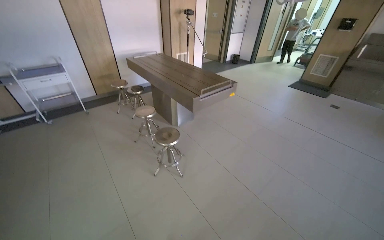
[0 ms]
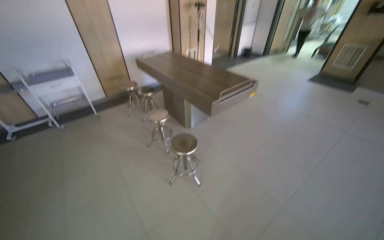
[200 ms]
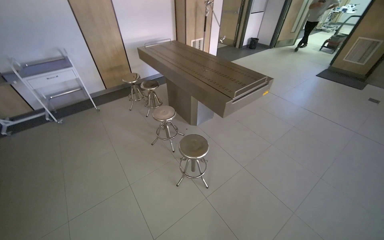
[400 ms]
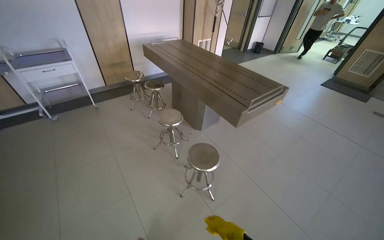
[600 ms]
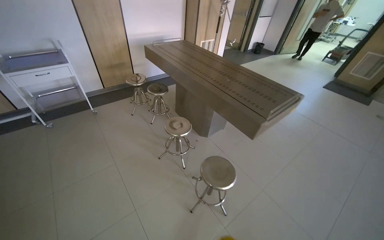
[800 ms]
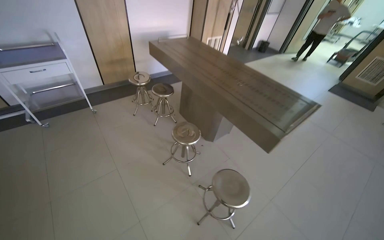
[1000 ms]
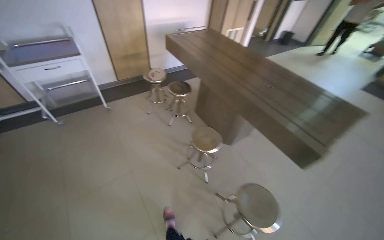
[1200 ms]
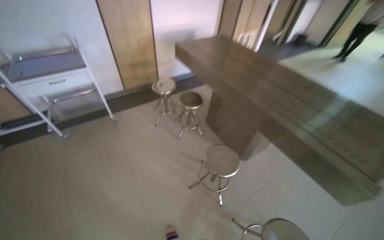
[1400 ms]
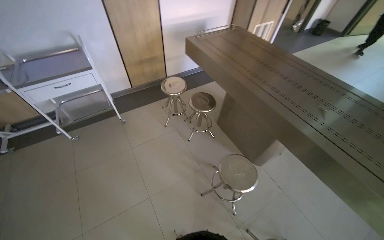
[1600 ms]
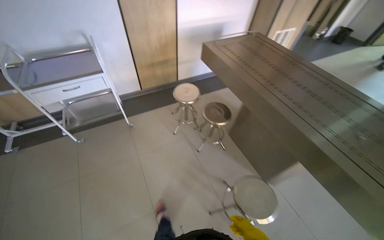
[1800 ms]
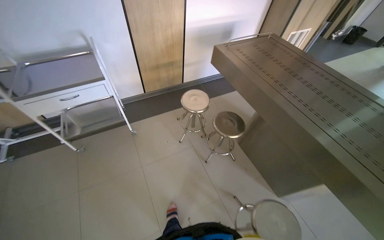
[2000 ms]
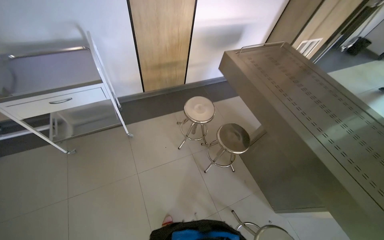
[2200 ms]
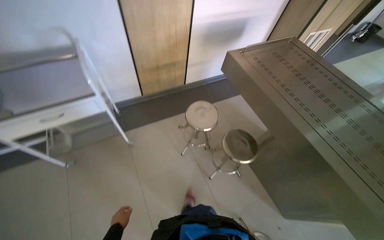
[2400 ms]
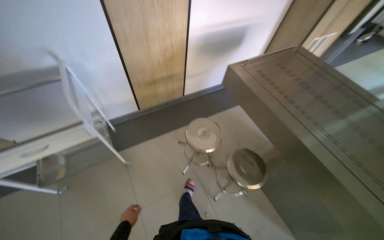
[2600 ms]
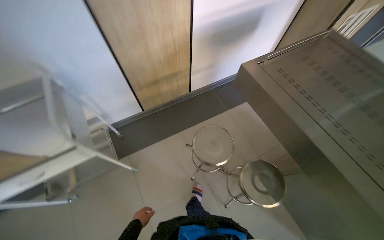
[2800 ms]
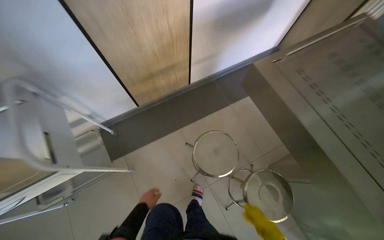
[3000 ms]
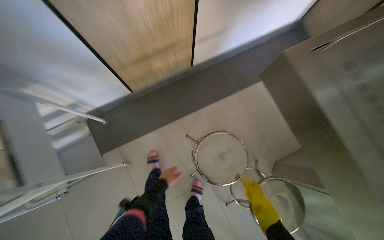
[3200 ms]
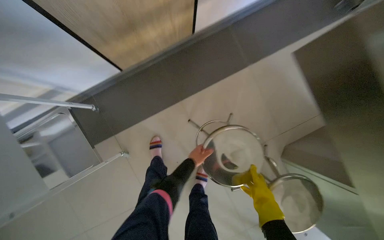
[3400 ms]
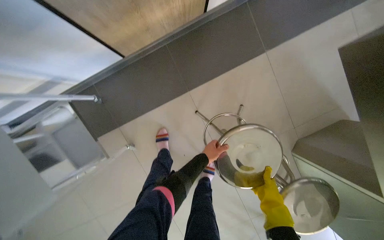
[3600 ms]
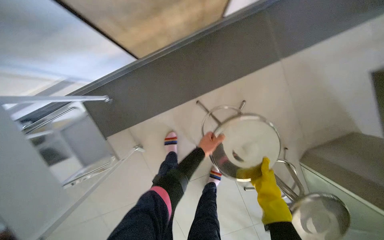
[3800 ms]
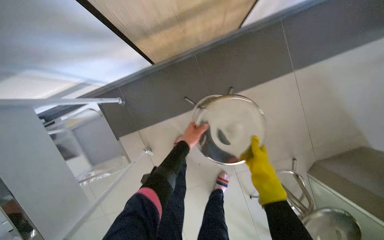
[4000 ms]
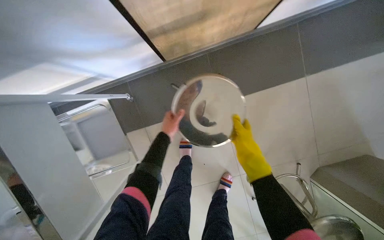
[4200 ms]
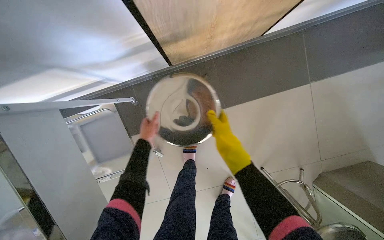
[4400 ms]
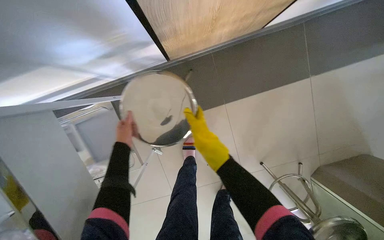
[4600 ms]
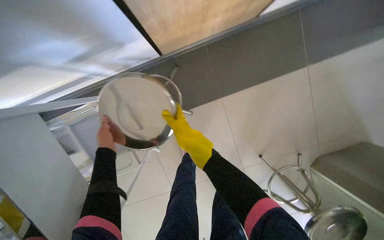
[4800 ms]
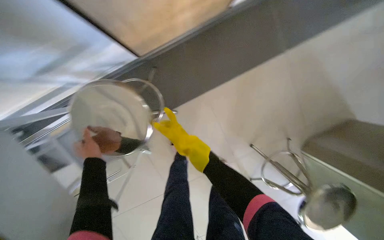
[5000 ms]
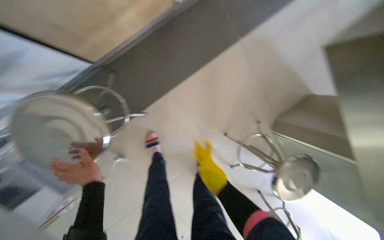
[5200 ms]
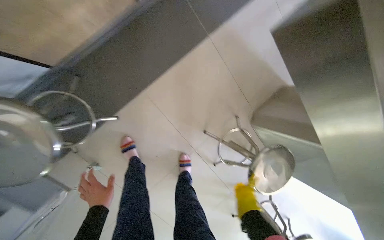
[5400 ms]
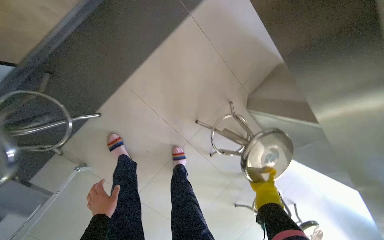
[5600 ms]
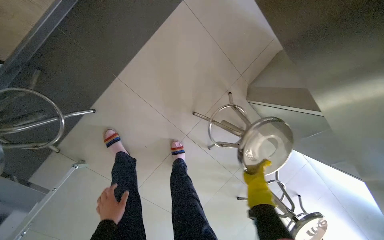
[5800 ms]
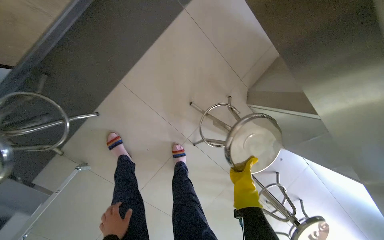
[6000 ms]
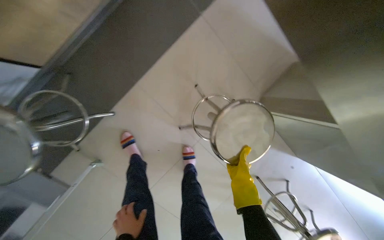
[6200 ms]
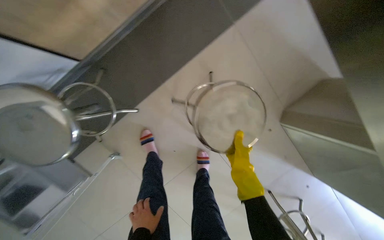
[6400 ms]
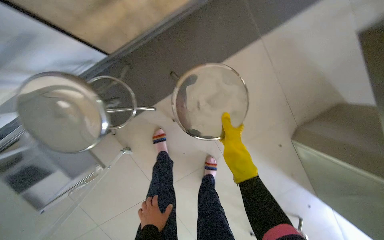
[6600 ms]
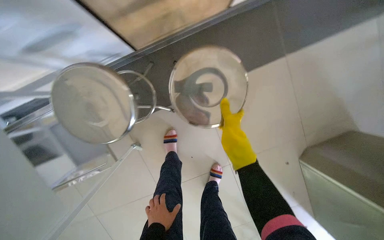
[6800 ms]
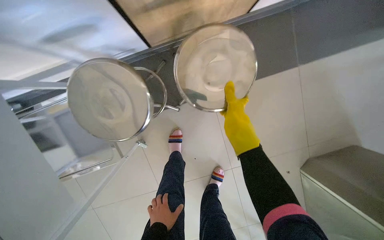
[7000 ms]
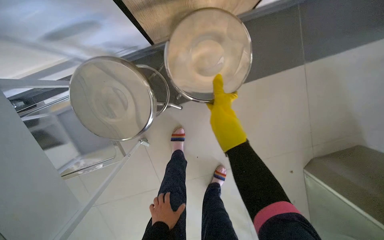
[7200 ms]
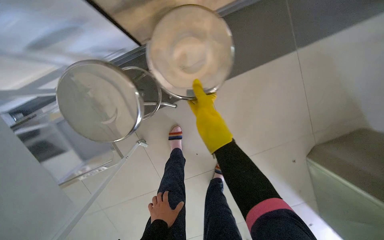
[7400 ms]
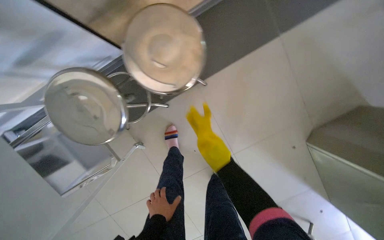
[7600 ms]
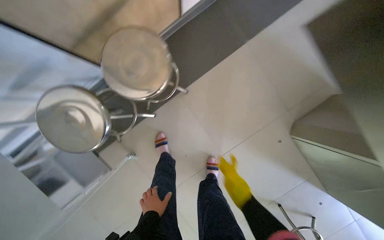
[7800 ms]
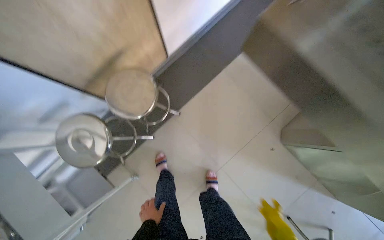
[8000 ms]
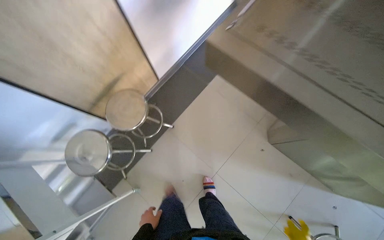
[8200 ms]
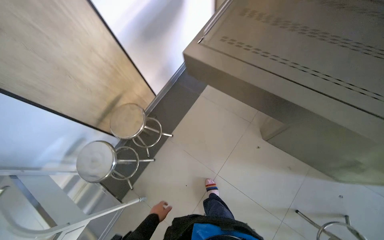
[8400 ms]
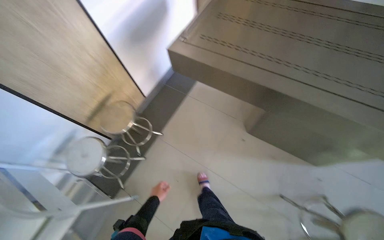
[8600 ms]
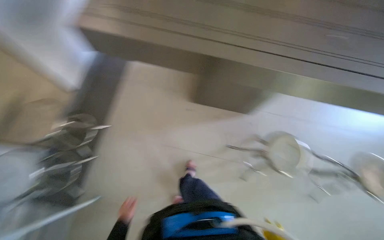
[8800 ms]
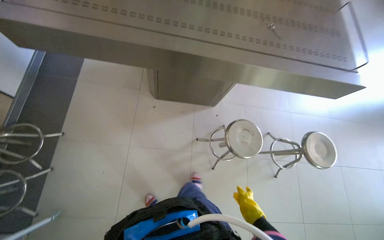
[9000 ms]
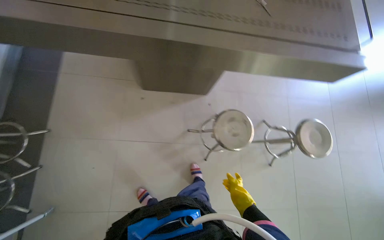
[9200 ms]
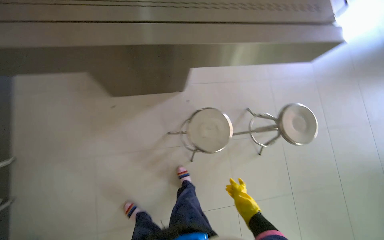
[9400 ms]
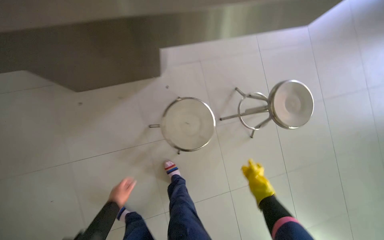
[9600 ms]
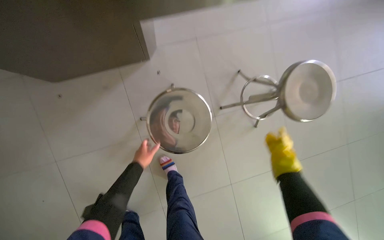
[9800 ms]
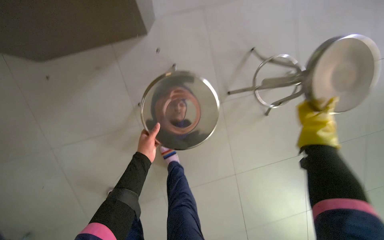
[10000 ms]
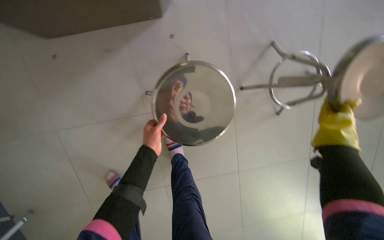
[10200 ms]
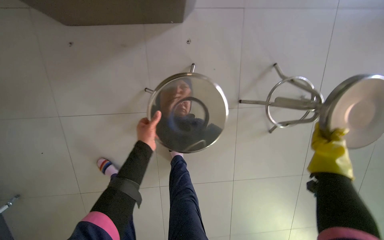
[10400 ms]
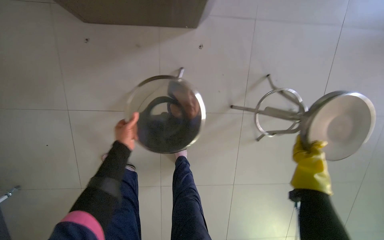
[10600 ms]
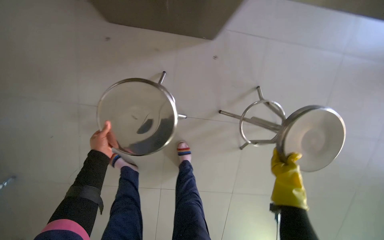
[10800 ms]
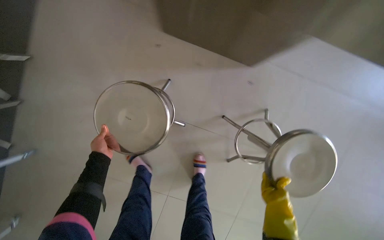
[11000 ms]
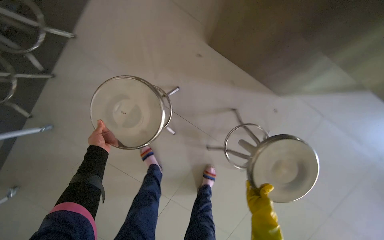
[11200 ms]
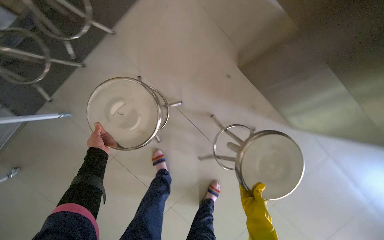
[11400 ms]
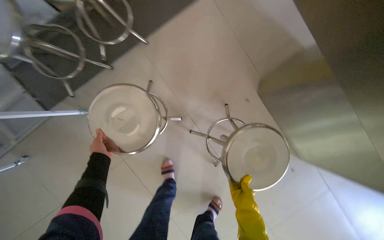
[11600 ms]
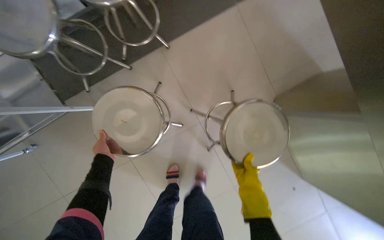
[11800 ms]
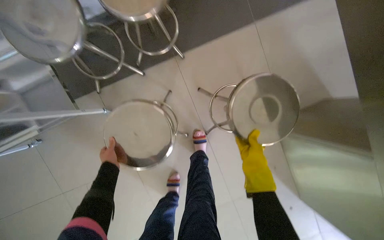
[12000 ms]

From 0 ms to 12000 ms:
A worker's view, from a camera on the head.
Job: organizing items.
The whole recording: Stacking metal stools. The worker stacks metal stools in the room.
From 0 ms to 1600 ms: The head travels roughly 1.5 m. The view tips downward by some 15 degrees.
From 1600 ms to 3000 ms: The camera is carried roughly 1 m. The view tips downward by some 20 degrees.
From 3000 ms to 4400 ms: The camera travels roughly 60 cm. The wearer looks approximately 30 degrees further downward.
From 4400 ms to 6000 ms: The head turns to the right by some 35 degrees. The right hand goes left and right, roughly 30 cm each way, reversing 2 times.
From 7600 ms to 9000 ms: The wearer moves approximately 90 cm. The camera pitches upward, by some 30 degrees. Everything in view rotates some 35 degrees counterclockwise.
From 9000 ms to 10400 ms: The head travels roughly 80 cm. The view tips downward by some 30 degrees.
From 10400 ms to 12000 ms: The scene turns about 30 degrees clockwise in the picture.

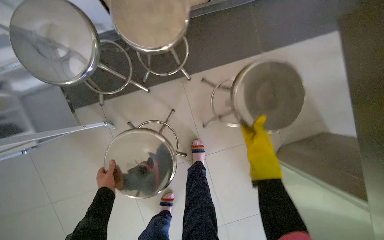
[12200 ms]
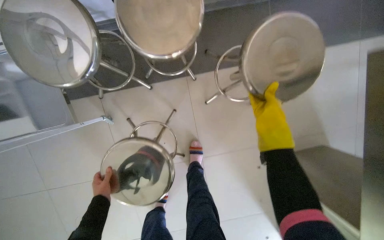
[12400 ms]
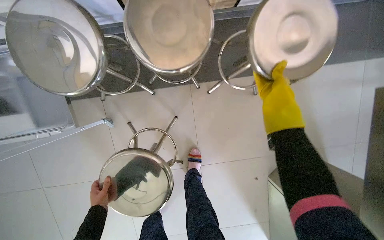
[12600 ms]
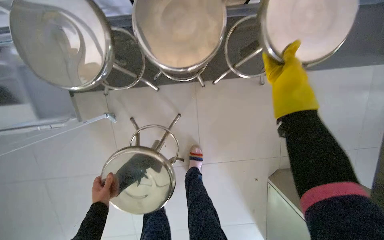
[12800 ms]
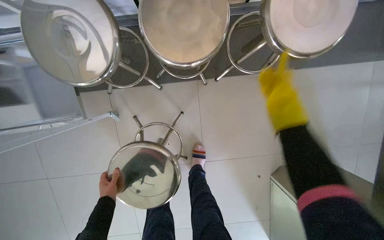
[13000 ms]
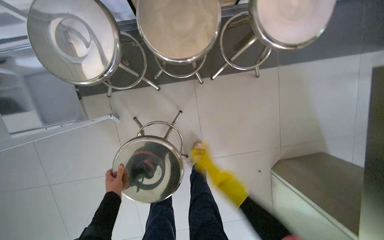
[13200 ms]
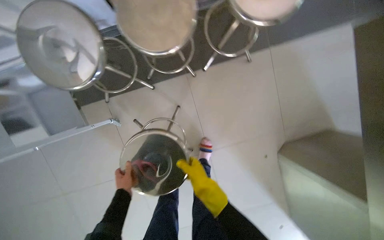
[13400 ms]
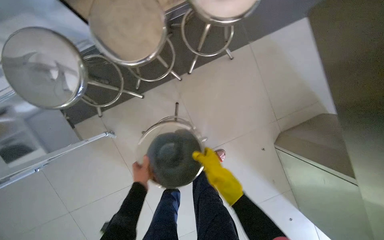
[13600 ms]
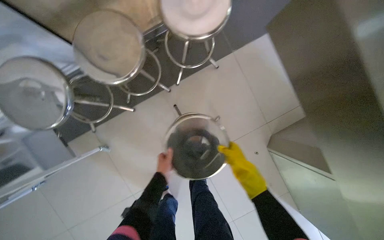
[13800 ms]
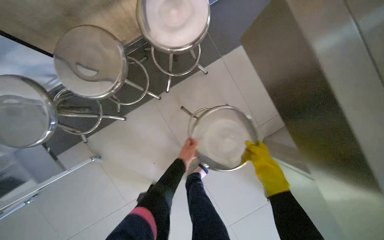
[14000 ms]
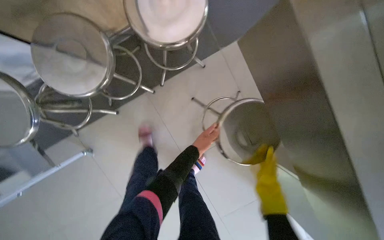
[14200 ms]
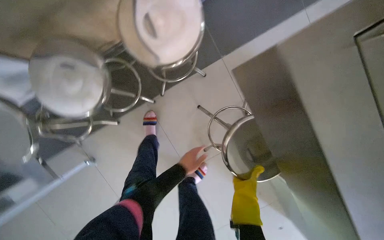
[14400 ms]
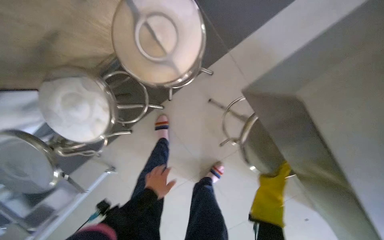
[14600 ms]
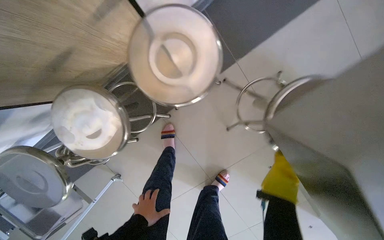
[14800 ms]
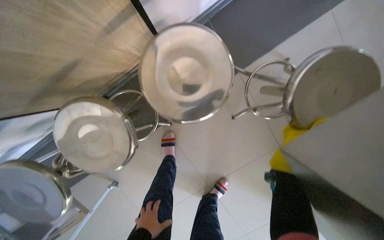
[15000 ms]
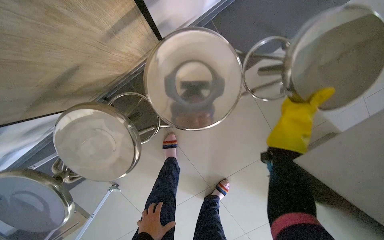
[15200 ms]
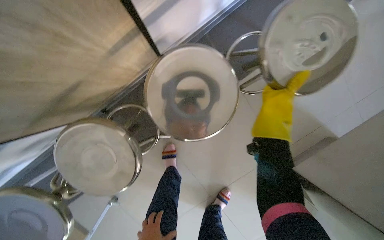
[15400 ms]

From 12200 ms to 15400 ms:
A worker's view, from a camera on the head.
Job: organizing items.
The whole recording: Stacking metal stools. The worker stacks metal stools in the room.
From 12200 ms to 13800 ms: The left hand travels to the right by approximately 30 cm.

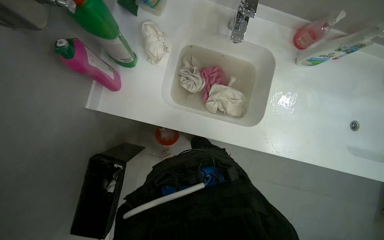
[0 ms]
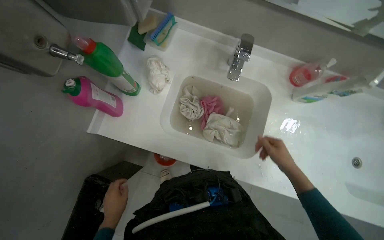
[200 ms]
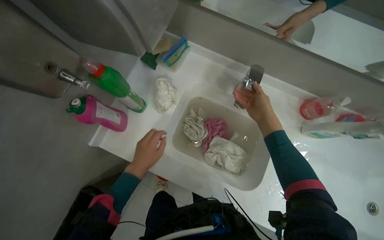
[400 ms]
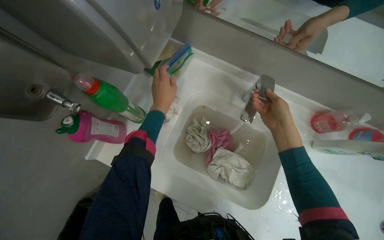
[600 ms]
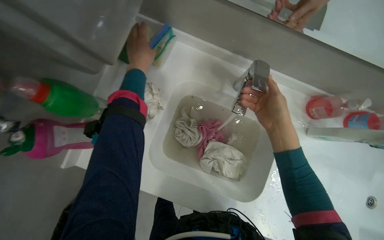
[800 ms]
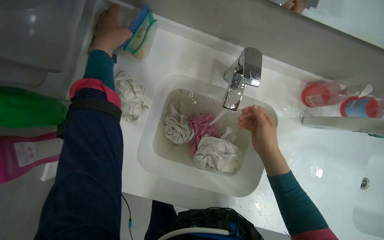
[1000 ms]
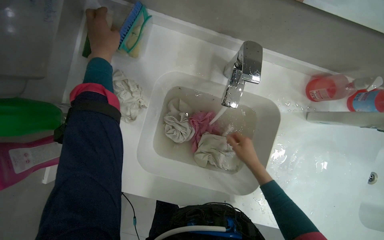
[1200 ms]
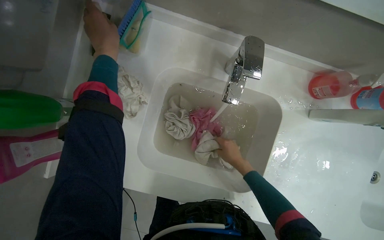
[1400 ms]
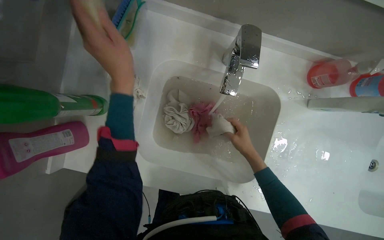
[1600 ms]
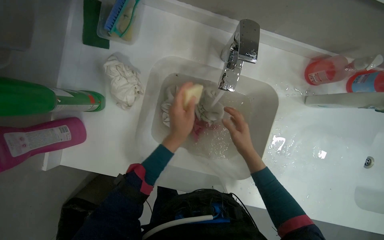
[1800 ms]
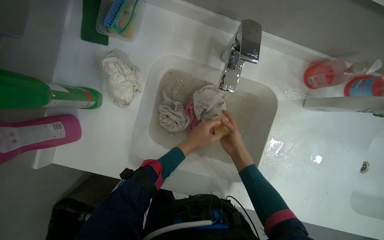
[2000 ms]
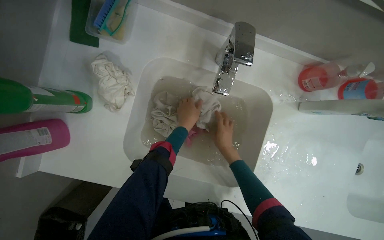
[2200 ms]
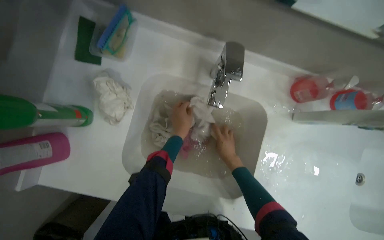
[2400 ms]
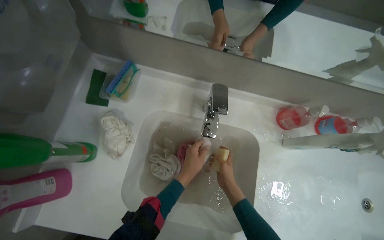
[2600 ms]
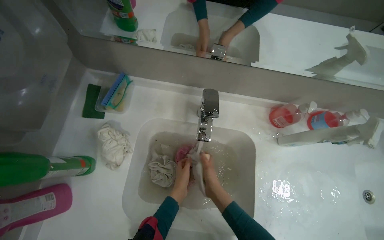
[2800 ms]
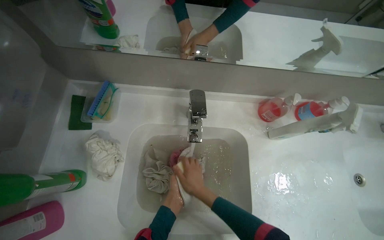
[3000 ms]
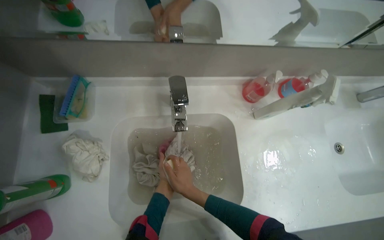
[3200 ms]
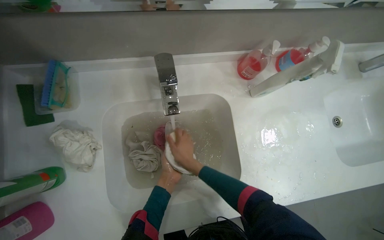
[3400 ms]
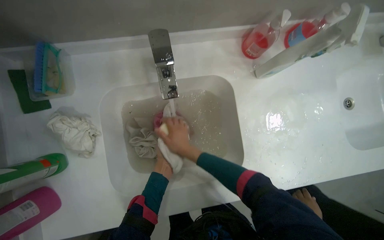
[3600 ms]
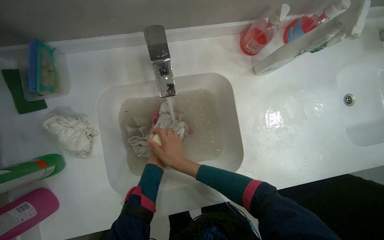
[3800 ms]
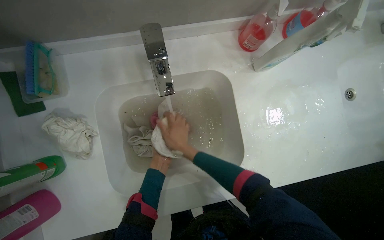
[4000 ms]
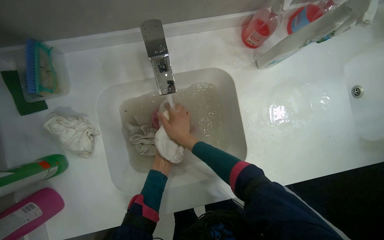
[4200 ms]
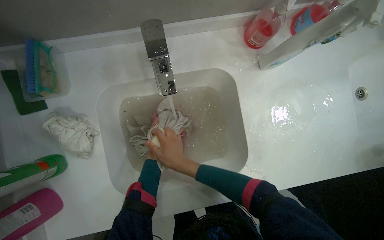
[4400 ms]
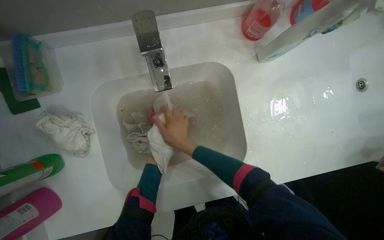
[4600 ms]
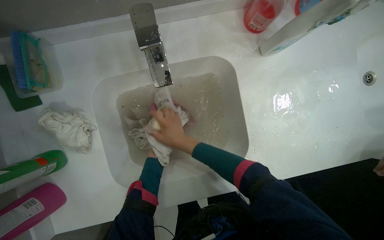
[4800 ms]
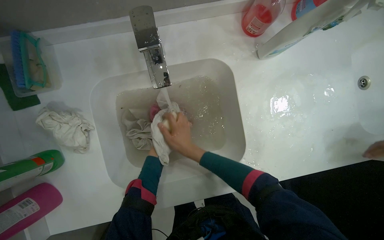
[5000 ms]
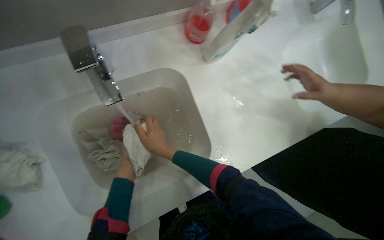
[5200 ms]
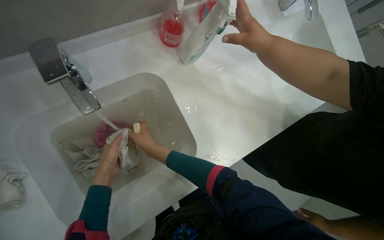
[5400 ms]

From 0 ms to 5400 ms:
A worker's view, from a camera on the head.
Job: preparing cleaning supplies.
The whole recording: Washing cloths in sink. The worker washes cloths in the sink under running water.
From 1400 ms to 2800 ms: The wearer looks approximately 20 degrees further upward. The right hand heads nearer to the camera, covering approximately 10 cm. The left hand swings up and down the picture, roughly 40 cm each way, with 2 reversals.
From 2800 ms to 4000 ms: The view tilts about 15 degrees downward.
From 4000 ms to 5400 ms: The head rotates about 20 degrees to the right.
